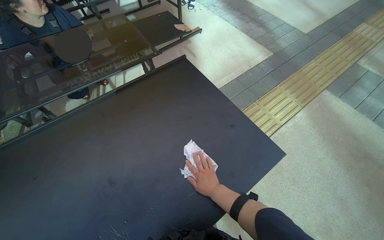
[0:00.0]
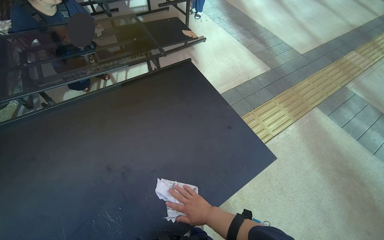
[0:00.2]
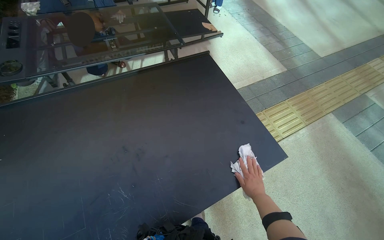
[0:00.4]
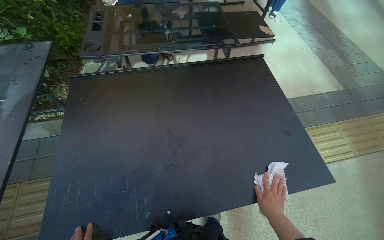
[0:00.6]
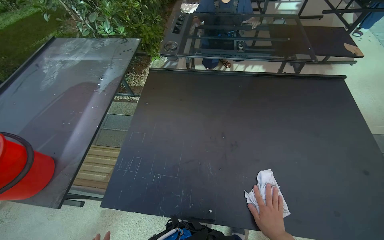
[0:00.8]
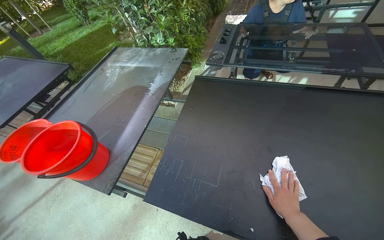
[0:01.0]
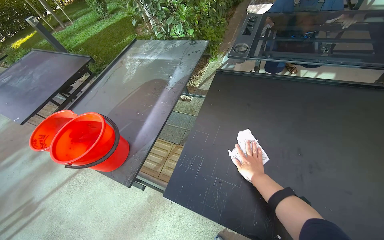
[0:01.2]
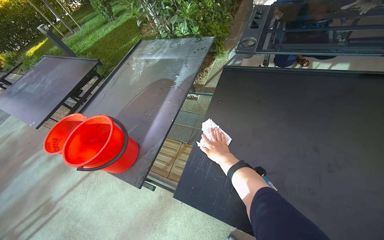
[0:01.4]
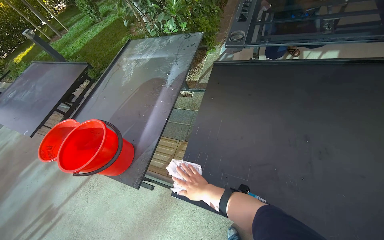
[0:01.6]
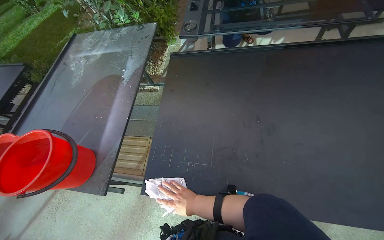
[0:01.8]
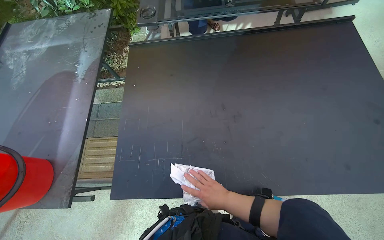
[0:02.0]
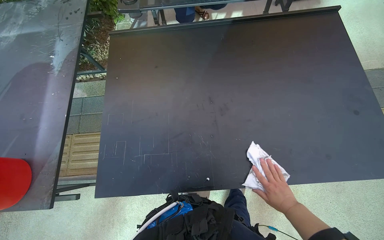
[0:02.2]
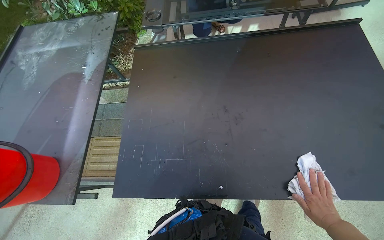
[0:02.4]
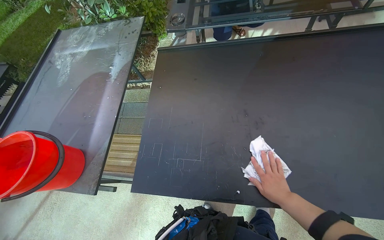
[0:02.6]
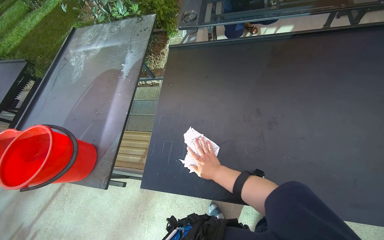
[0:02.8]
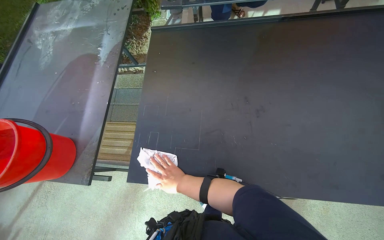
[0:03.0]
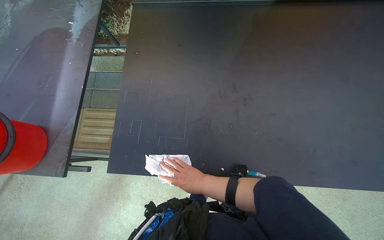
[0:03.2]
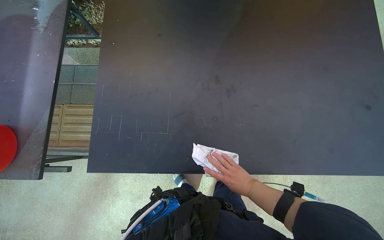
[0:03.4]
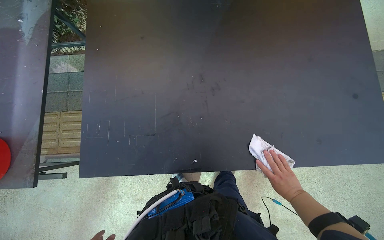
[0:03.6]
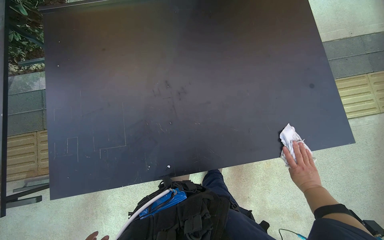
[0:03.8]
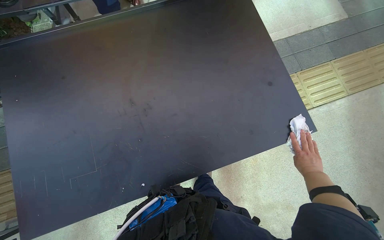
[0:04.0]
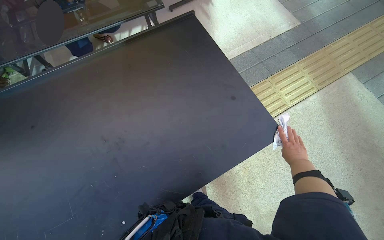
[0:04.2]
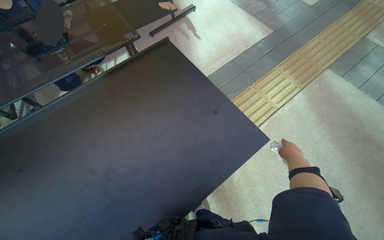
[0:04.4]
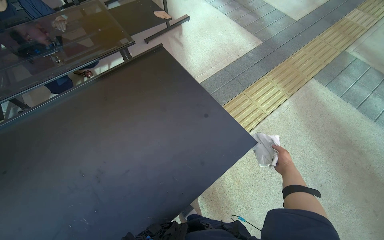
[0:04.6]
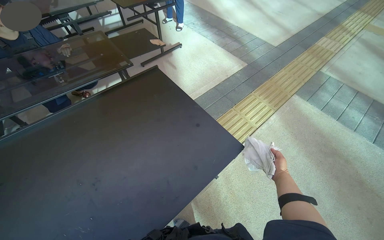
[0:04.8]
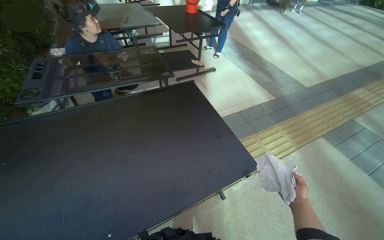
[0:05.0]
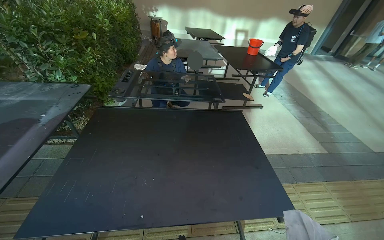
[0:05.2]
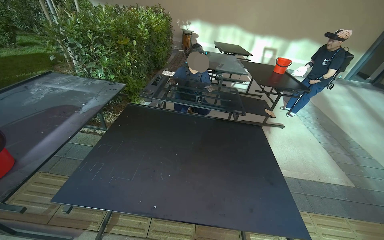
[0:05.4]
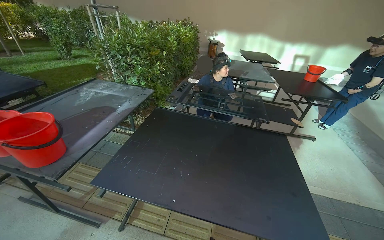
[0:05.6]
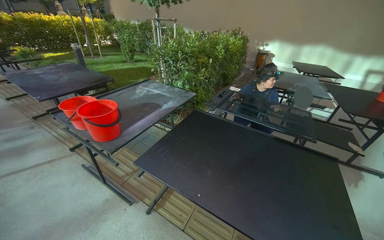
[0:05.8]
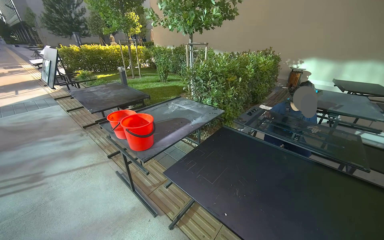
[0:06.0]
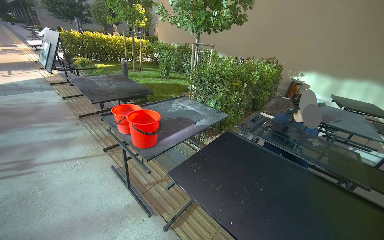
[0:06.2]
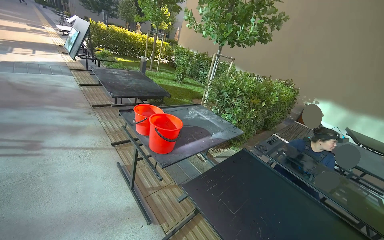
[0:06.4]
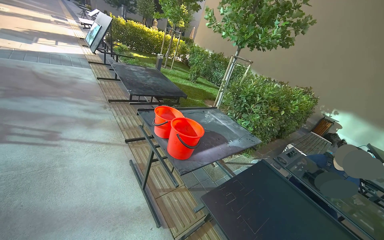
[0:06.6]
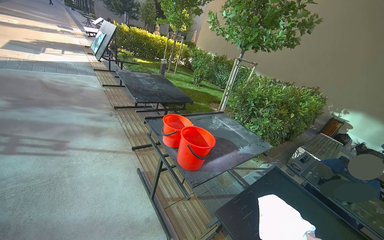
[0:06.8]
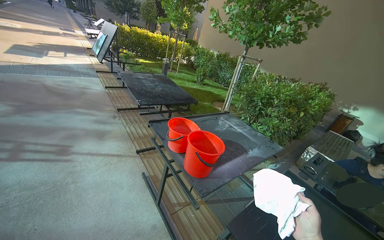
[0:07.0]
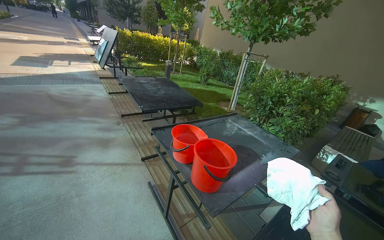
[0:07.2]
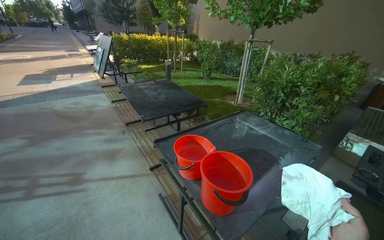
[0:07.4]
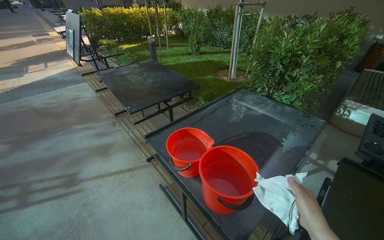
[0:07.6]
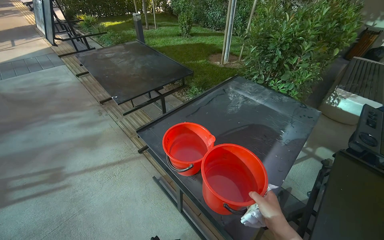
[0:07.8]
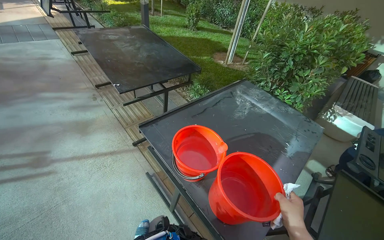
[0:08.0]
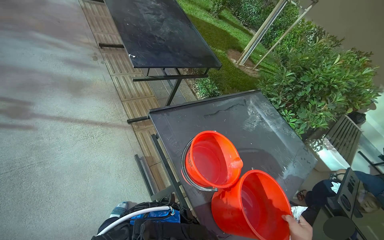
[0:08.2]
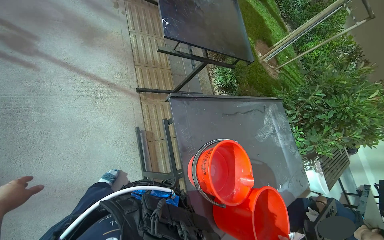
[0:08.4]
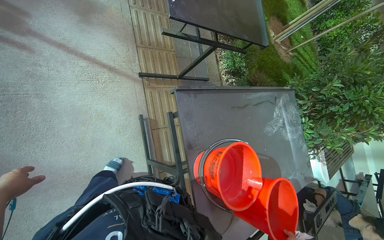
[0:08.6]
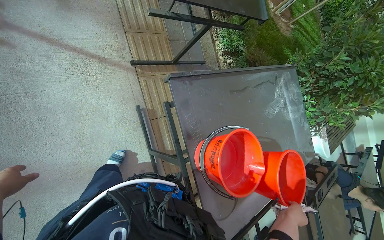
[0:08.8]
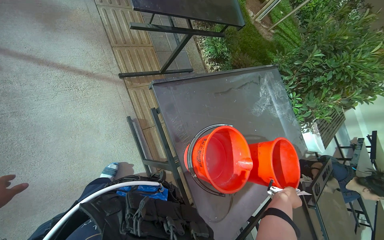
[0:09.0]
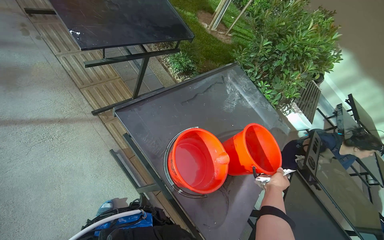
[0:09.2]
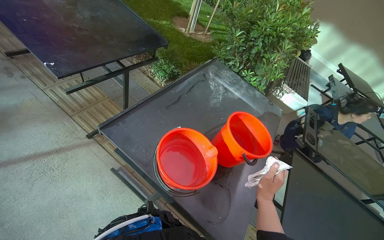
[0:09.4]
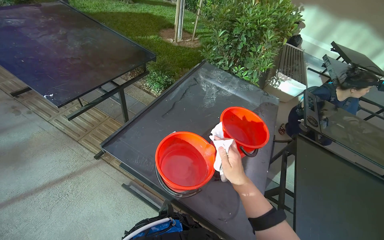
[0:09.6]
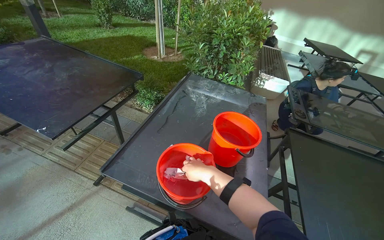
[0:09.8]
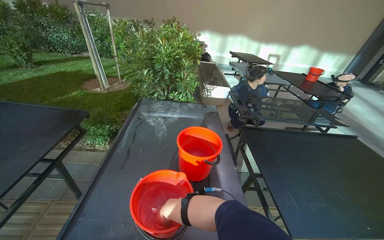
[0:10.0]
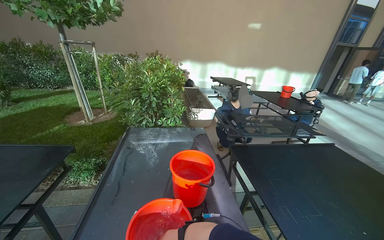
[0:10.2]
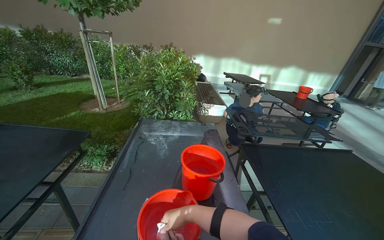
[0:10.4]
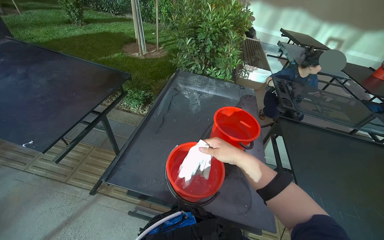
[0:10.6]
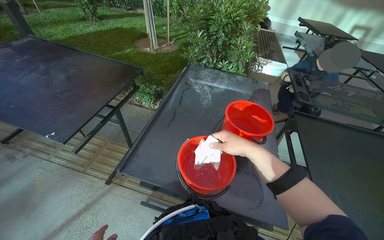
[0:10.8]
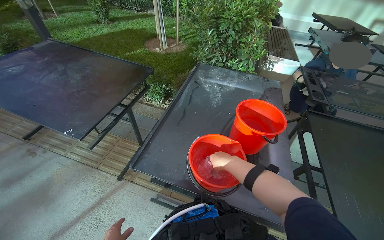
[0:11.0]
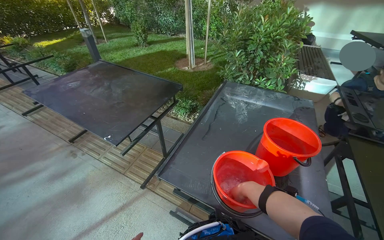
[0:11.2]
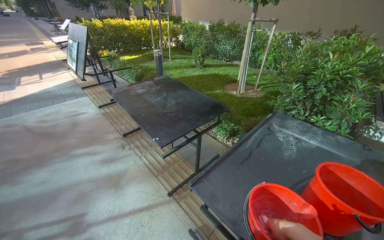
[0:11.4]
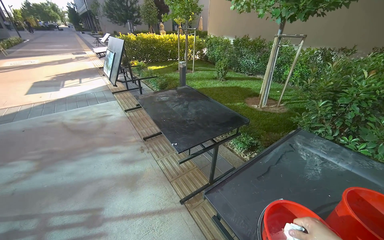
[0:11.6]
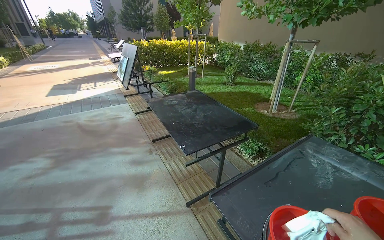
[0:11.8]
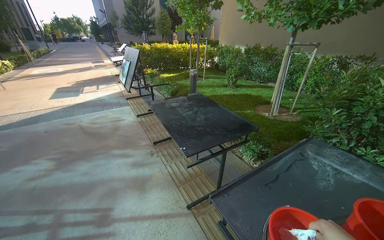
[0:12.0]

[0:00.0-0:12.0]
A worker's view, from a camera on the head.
Job: wiping surfaces.
The whole recording: Wiping table surface. The worker wipes the table surface with a white cloth, occasionally wringing it into a red bucket.
0:00.0 to 0:01.6: The camera is carried some 40 cm. The wearer looks some 55 degrees further to the left.
0:03.0 to 0:04.4: The camera is carried some 50 cm. The wearer looks some 45 degrees further to the right.
0:04.4 to 0:06.0: The wearer moves roughly 50 cm. The wearer looks roughly 75 degrees further to the left. The view tilts some 45 degrees upward.
0:06.0 to 0:07.6: The wearer moves roughly 80 cm.
0:07.6 to 0:09.0: The head travels about 60 cm. The wearer looks approximately 30 degrees further downward. Everything in view rotates approximately 35 degrees clockwise.
0:09.0 to 0:10.4: The wearer's head swings some 70 degrees to the right. The view tilts about 25 degrees upward.
0:10.4 to 0:12.0: The head rotates approximately 65 degrees to the left.

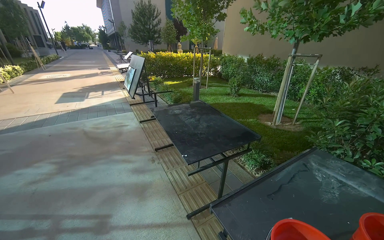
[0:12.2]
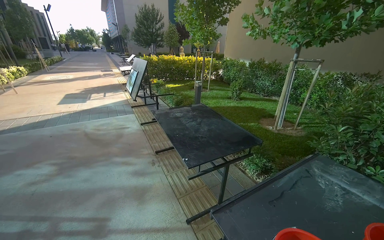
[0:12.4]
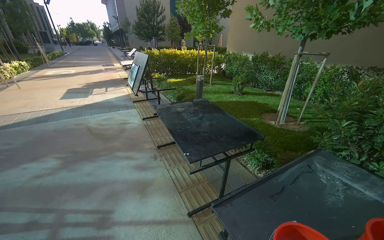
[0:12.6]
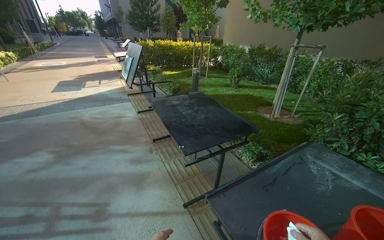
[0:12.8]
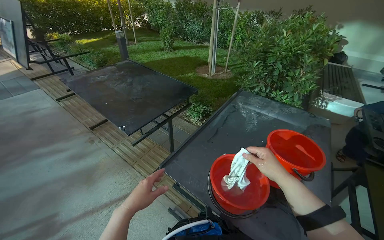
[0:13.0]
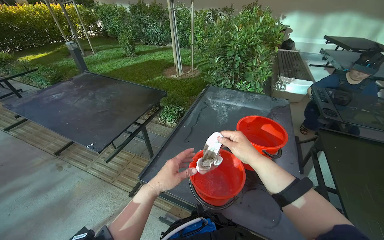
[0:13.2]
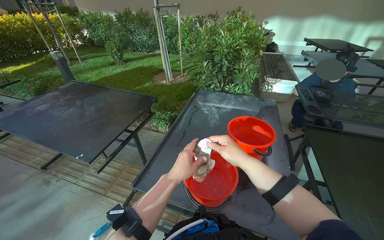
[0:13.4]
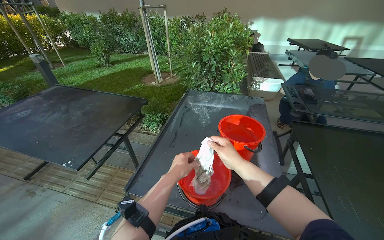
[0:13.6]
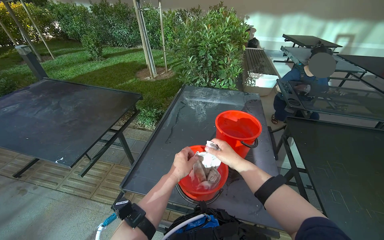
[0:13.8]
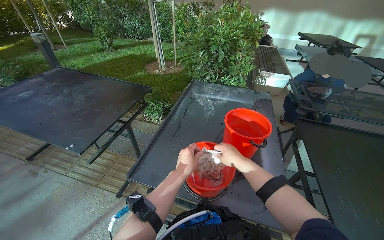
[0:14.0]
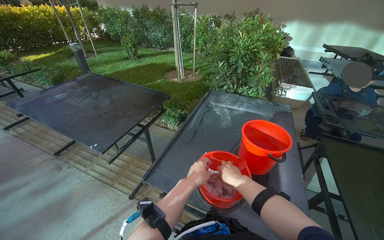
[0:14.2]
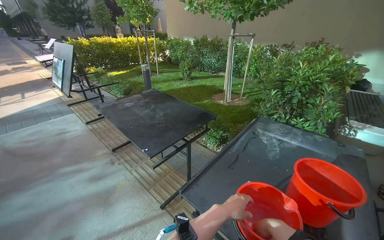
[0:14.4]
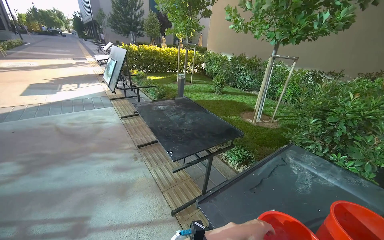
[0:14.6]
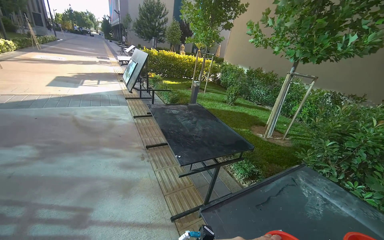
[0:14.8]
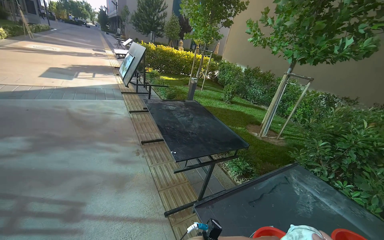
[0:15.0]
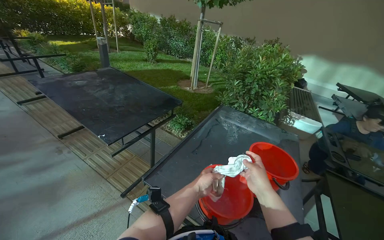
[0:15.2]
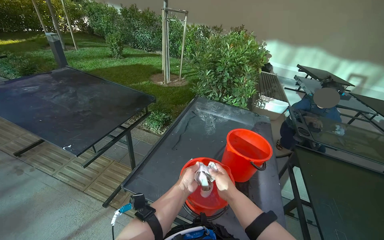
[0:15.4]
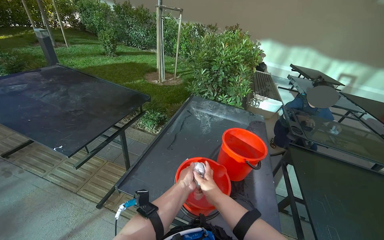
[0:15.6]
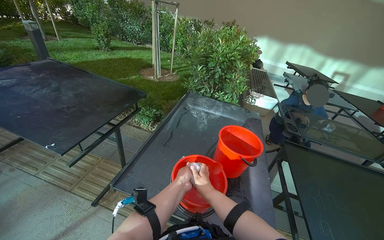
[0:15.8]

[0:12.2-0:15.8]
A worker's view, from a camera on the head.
Job: wiping surfaces.
The whole recording: Wiping table surface. The worker wipes the table surface with a white cloth, occasionally wringing it into a red bucket.
0:12.2 to 0:14.0: The wearer's head swings about 45 degrees to the right. The view tips downward by some 15 degrees.

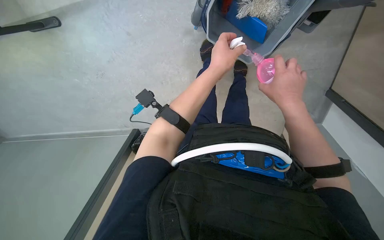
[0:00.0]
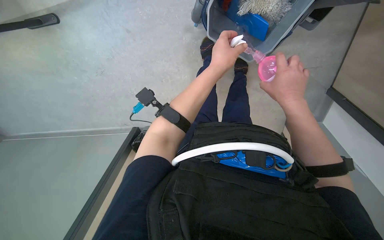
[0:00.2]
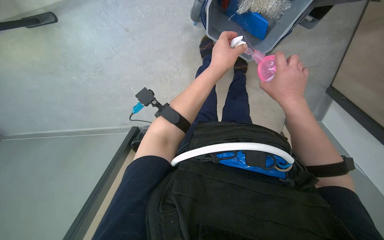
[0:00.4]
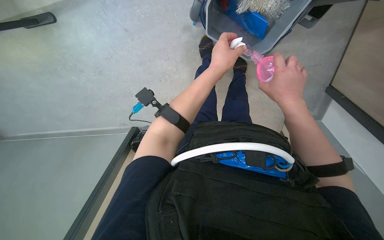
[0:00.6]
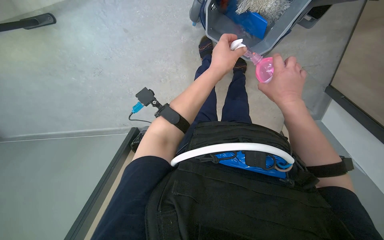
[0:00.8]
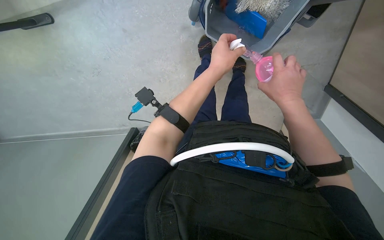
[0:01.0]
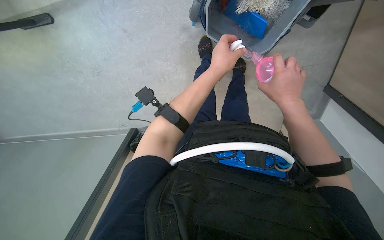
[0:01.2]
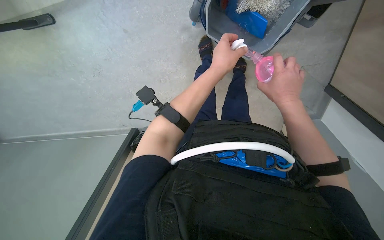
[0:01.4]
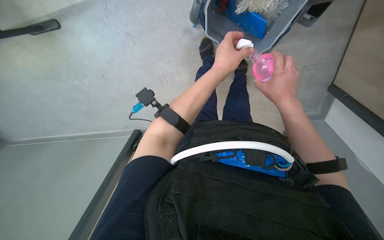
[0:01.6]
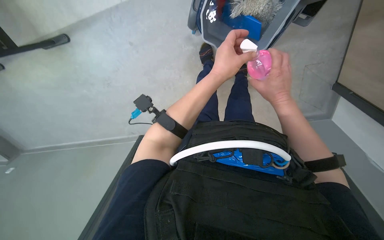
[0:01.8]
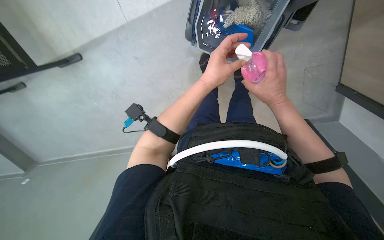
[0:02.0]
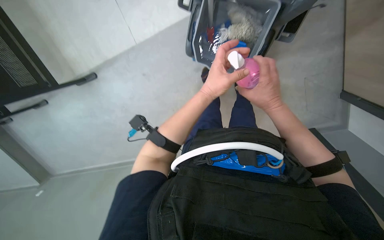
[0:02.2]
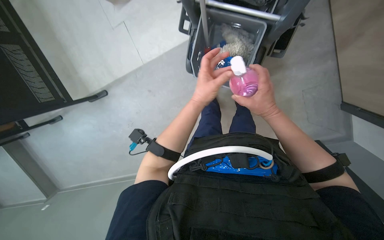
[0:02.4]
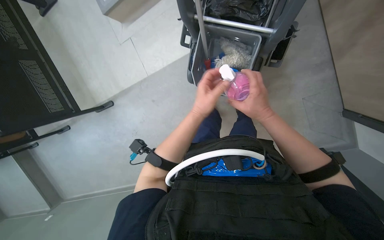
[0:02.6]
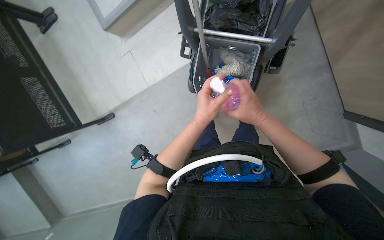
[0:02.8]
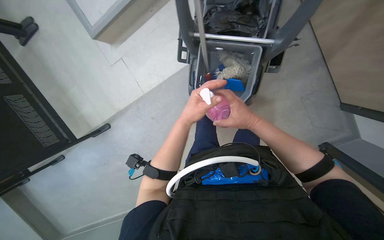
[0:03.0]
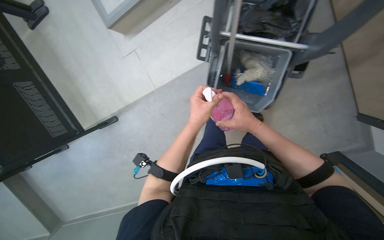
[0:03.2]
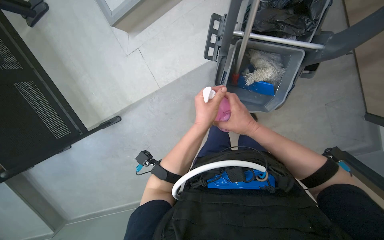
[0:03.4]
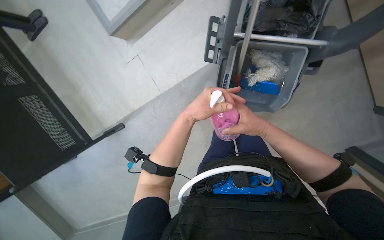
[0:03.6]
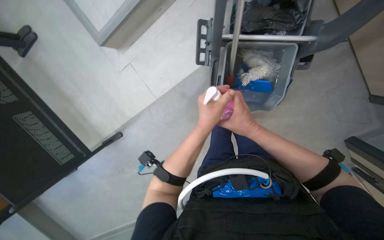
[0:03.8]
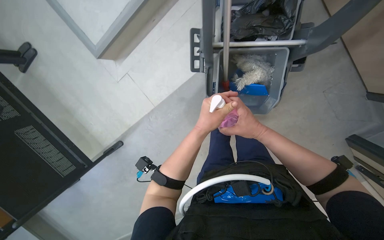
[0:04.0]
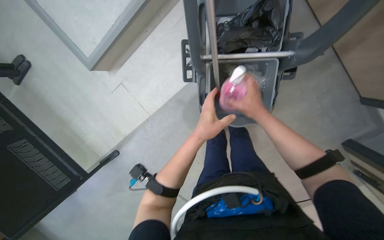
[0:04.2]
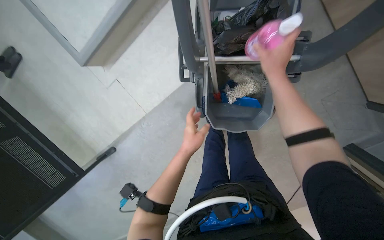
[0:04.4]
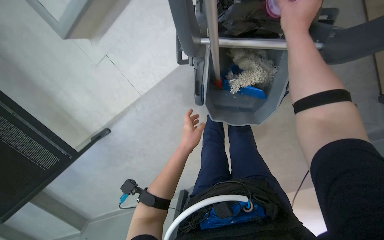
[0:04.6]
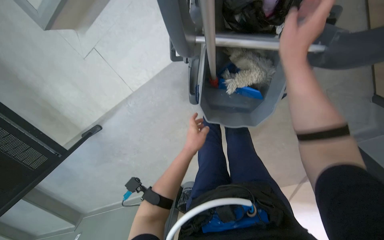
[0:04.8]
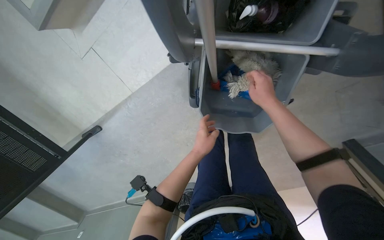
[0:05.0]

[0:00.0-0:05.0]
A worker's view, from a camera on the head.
Job: preparing cleaning supplies.
The whole recording: Preparing mop for cleaning. The worker prepares the mop by spraying solution into the bucket, wringing the mop head, and attaching it to the handle.
0:00.0 to 0:01.6: The hands are busy where they are.
0:01.6 to 0:03.4: The wearer looks approximately 20 degrees further upward. The right hand travels to the left by roughly 25 cm.
0:03.4 to 0:05.0: The view tilts some 15 degrees downward. The right hand goes roughly 10 cm to the right, and goes up the picture and returns, roughly 40 cm each way, while the left hand is displaced farther from the camera by approximately 15 cm.
